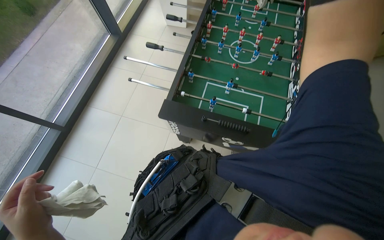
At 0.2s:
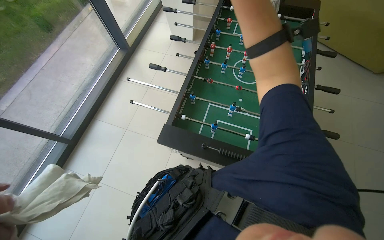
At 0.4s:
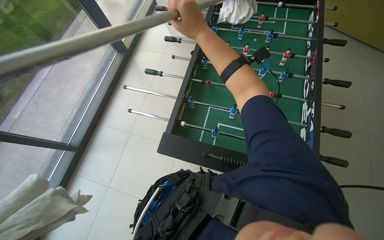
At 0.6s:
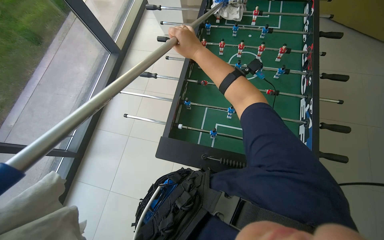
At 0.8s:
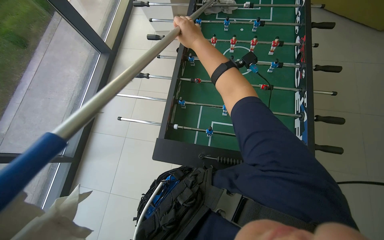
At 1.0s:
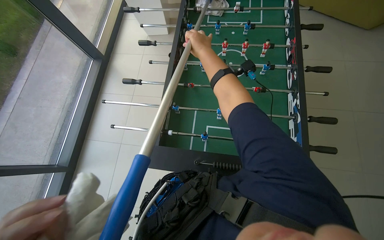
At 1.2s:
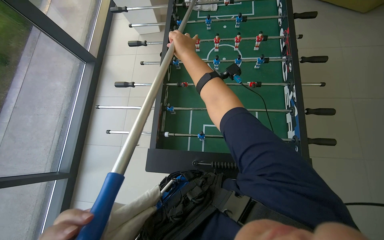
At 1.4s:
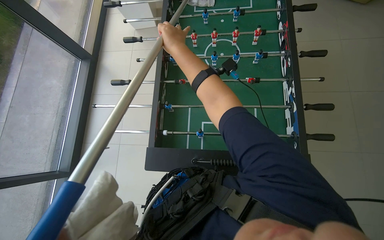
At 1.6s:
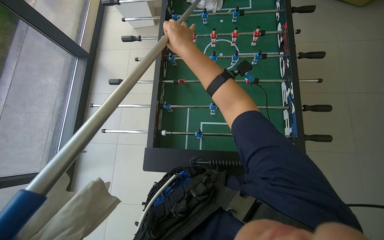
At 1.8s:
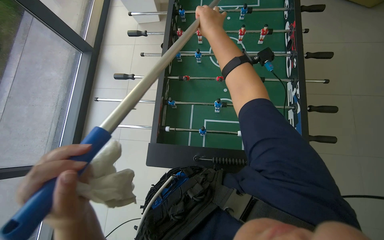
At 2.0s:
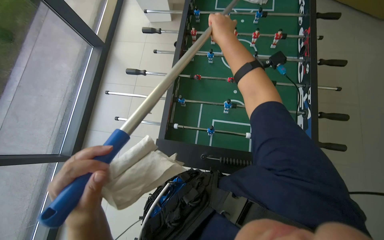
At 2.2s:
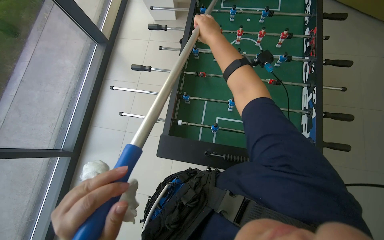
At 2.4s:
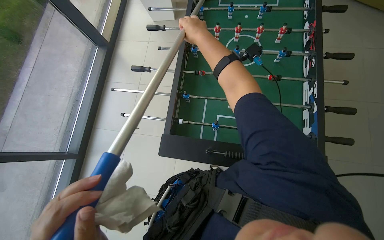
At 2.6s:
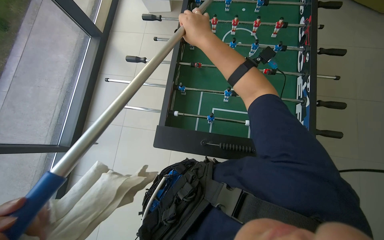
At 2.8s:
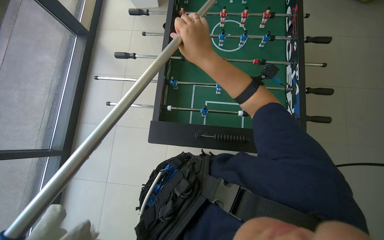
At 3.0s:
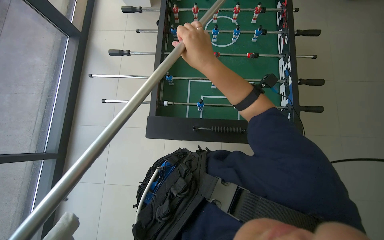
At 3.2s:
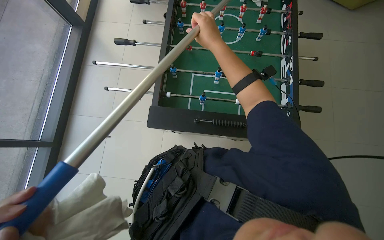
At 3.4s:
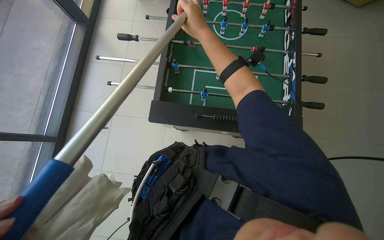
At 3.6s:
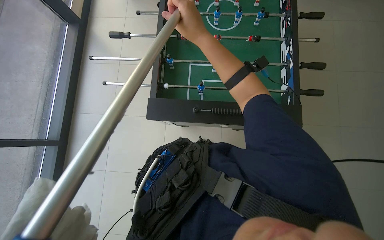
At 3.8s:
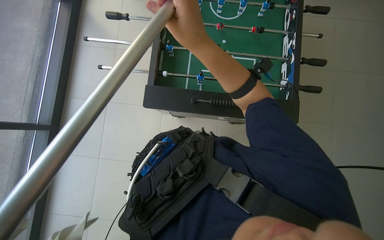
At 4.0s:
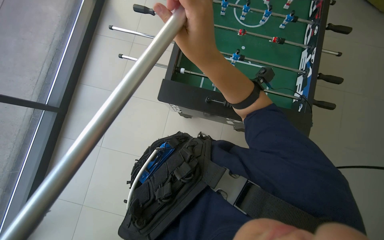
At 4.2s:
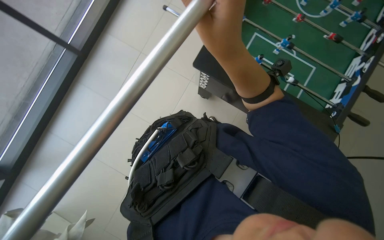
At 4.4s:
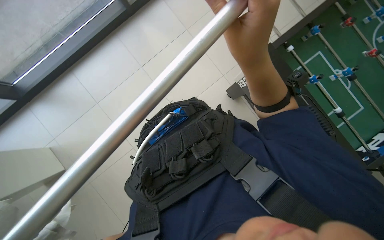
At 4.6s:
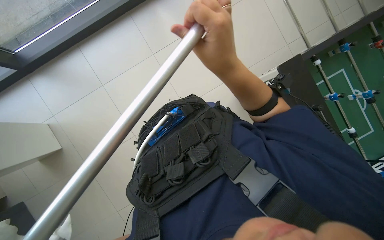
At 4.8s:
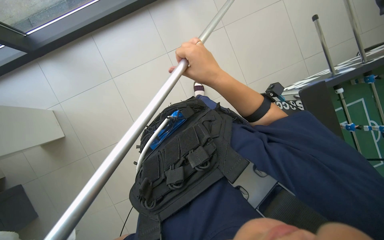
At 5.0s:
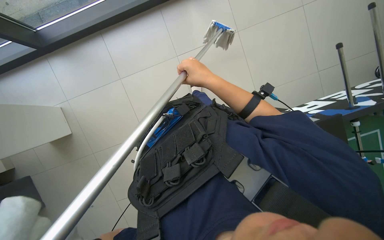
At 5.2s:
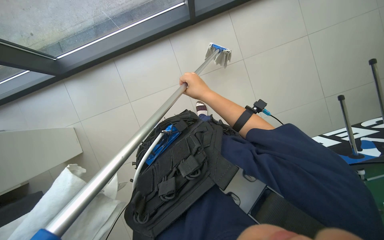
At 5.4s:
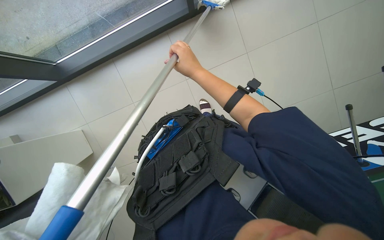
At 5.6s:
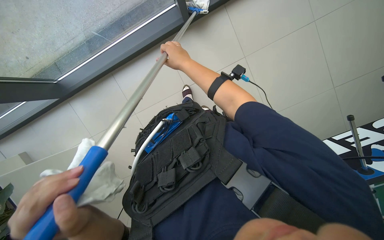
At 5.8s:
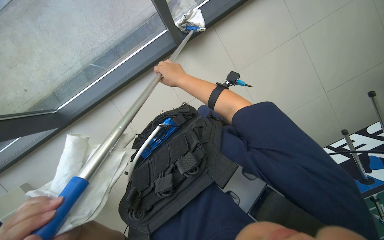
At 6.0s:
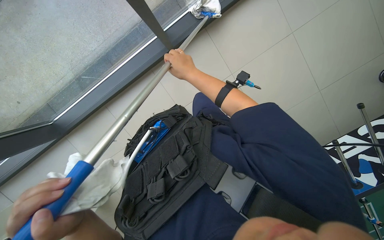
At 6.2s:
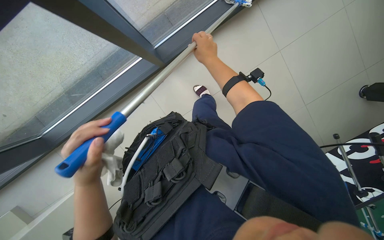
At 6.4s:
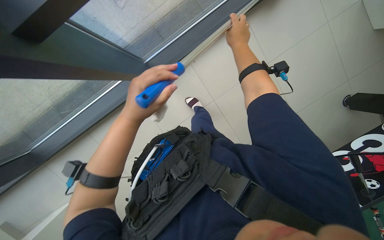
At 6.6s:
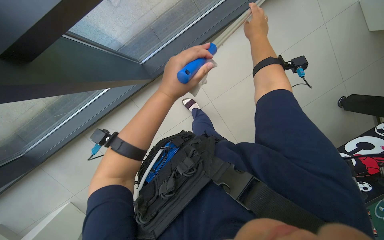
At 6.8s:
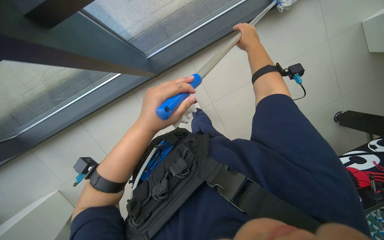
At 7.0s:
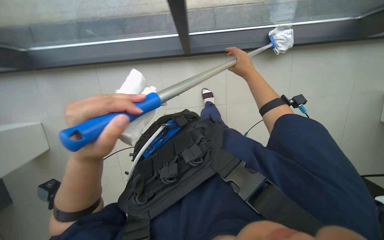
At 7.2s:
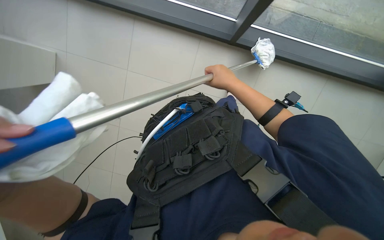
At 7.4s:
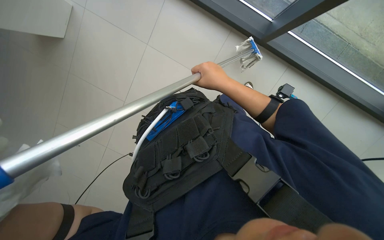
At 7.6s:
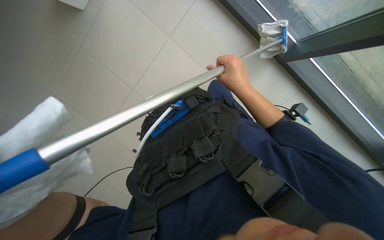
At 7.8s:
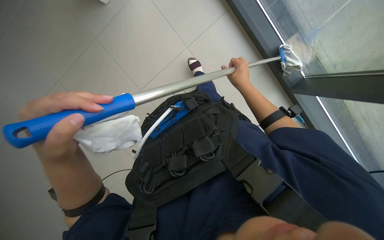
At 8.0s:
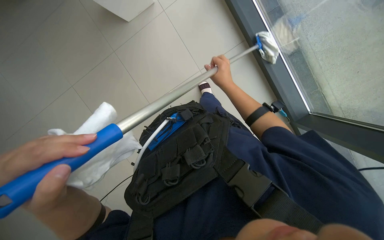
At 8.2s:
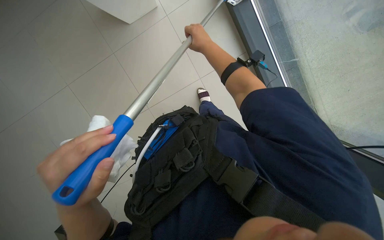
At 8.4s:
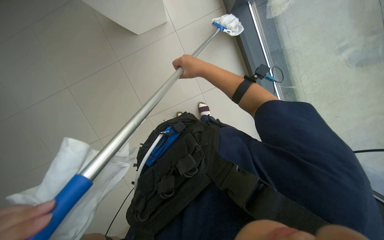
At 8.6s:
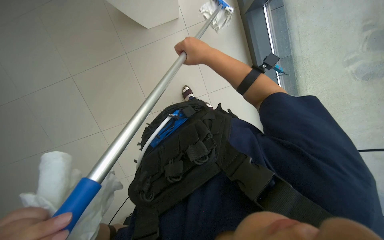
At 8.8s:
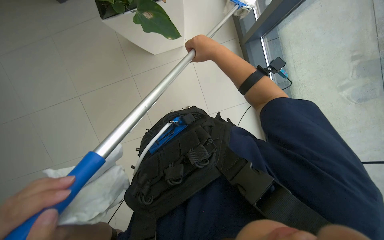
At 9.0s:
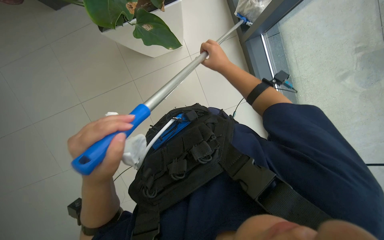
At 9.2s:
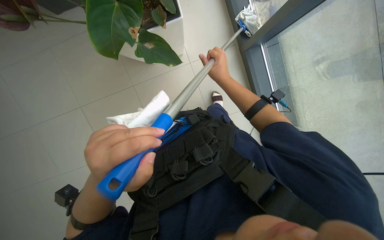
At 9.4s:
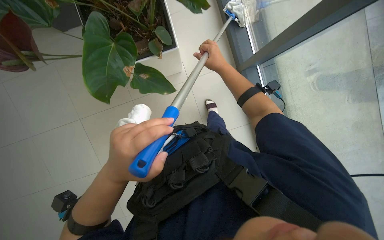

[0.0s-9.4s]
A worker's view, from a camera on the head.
Job: cleaning windows.
The whole recording: Cleaning glass wall with long-handled tool. The worker cleans the glass wall using a long-handled cleaning tool.
3.2s to 4.8s: The camera travels about 50 cm. The view tips downward by approximately 15 degrees. The scene turns roughly 60 degrees clockwise in the picture.
4.8s to 6.2s: The right hand heads up the picture, covering some 50 cm.
6.2s to 7.8s: The camera pitches upward, by about 30 degrees. The right hand heads to the right, covering some 10 cm.
7.8s to 9.4s: The view tips upward by approximately 20 degrees. The right hand heads nearer to the camera, covering about 25 cm.

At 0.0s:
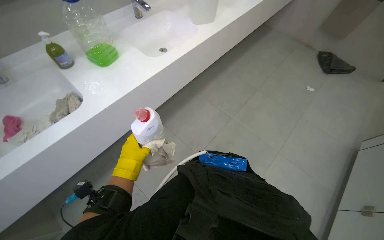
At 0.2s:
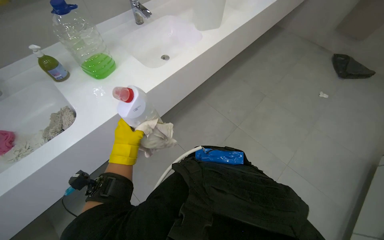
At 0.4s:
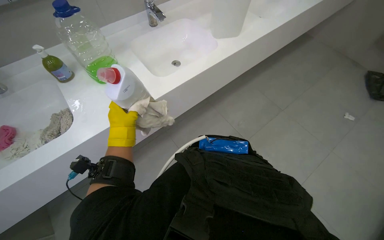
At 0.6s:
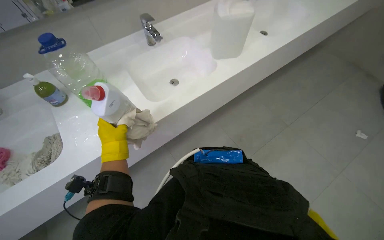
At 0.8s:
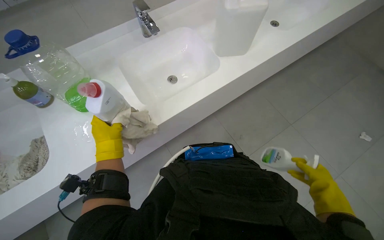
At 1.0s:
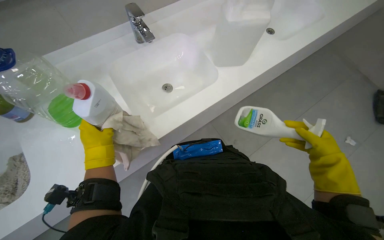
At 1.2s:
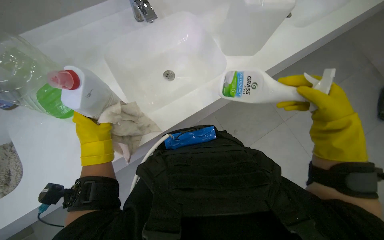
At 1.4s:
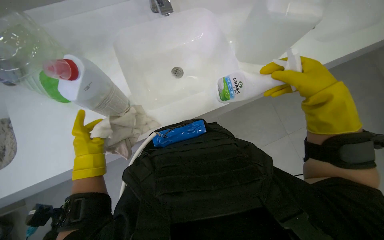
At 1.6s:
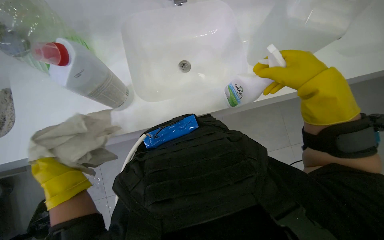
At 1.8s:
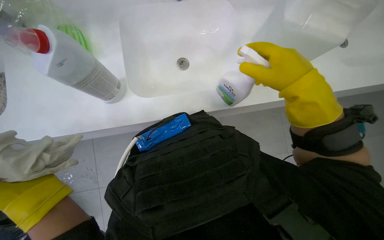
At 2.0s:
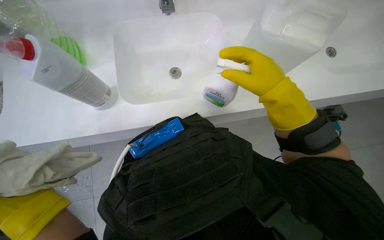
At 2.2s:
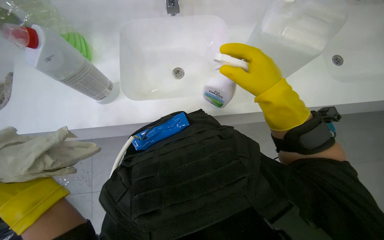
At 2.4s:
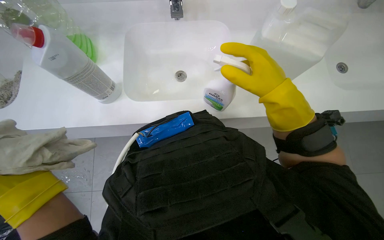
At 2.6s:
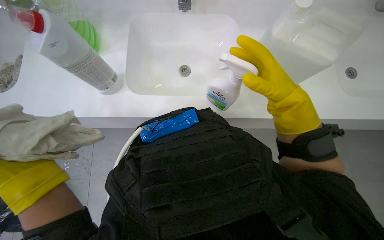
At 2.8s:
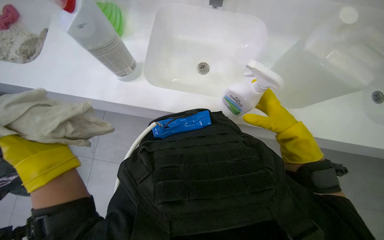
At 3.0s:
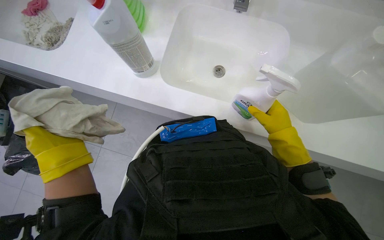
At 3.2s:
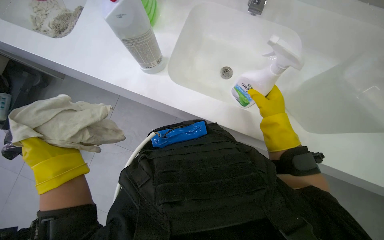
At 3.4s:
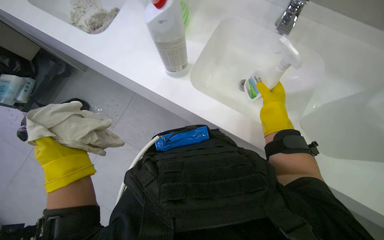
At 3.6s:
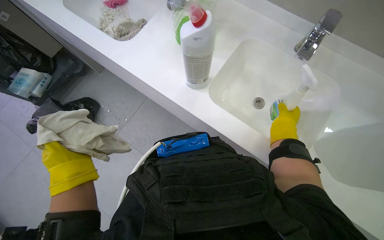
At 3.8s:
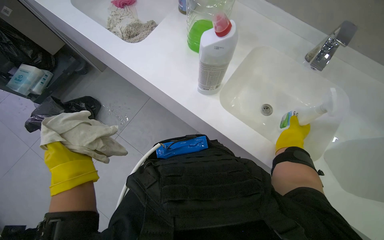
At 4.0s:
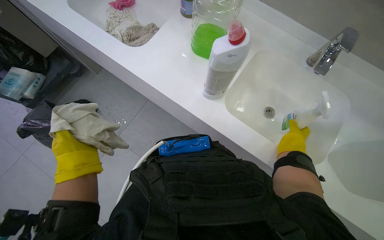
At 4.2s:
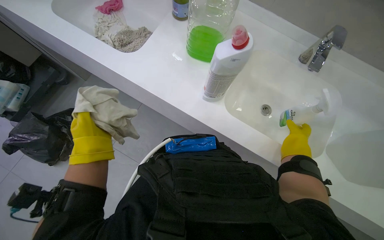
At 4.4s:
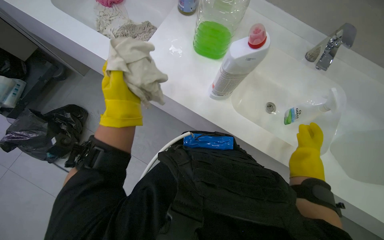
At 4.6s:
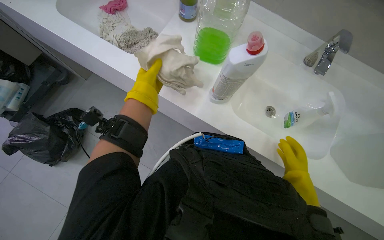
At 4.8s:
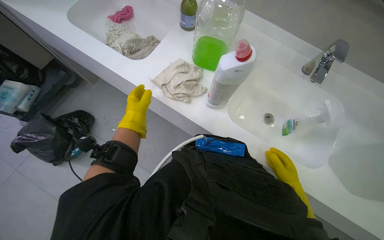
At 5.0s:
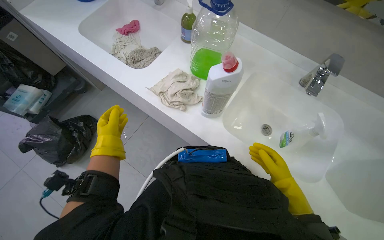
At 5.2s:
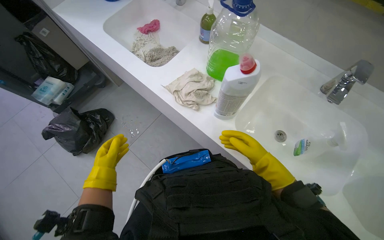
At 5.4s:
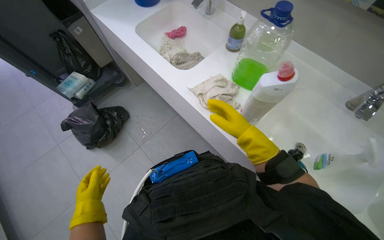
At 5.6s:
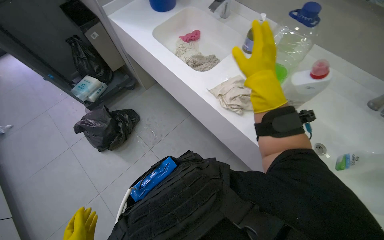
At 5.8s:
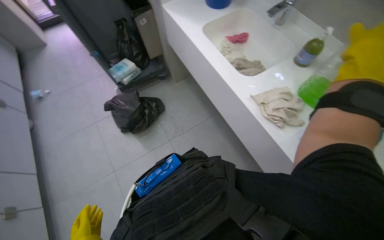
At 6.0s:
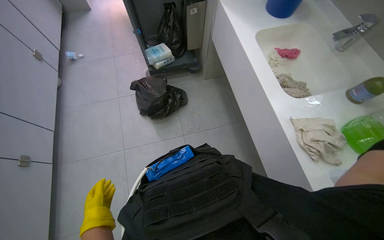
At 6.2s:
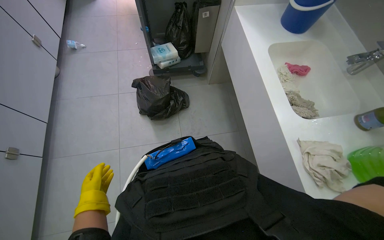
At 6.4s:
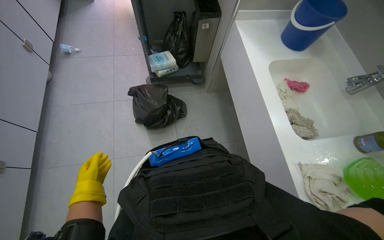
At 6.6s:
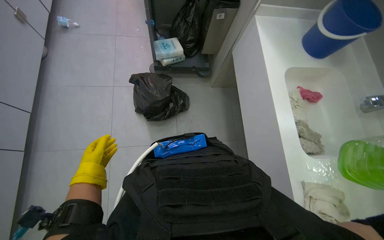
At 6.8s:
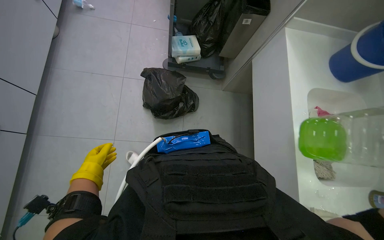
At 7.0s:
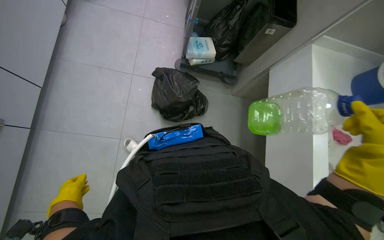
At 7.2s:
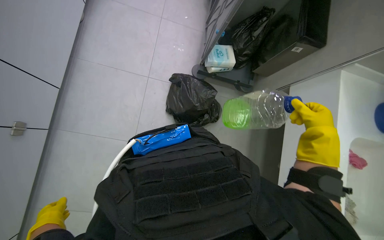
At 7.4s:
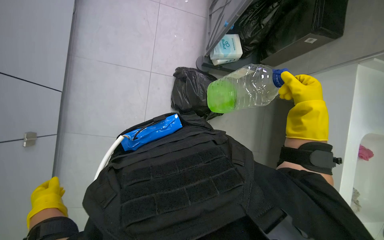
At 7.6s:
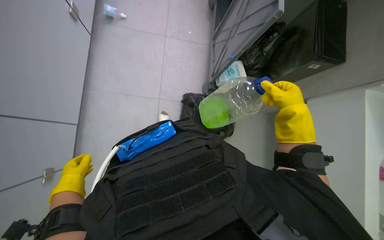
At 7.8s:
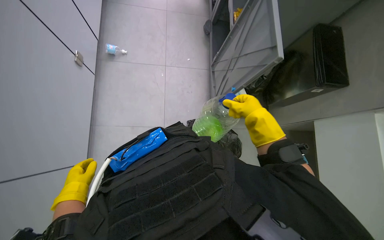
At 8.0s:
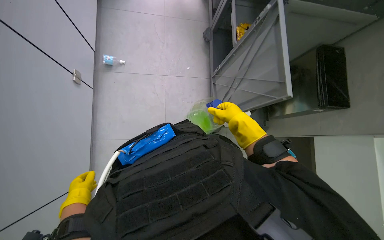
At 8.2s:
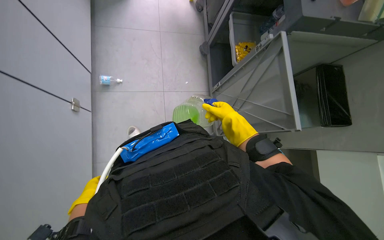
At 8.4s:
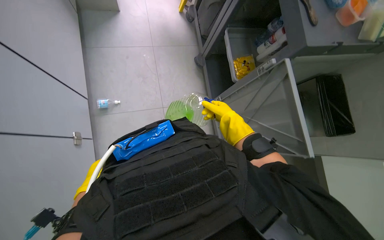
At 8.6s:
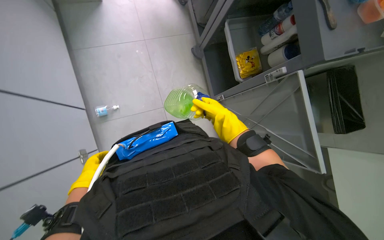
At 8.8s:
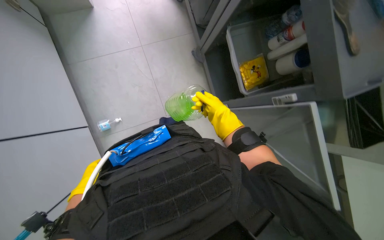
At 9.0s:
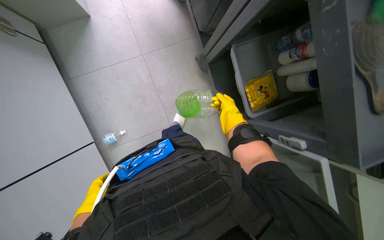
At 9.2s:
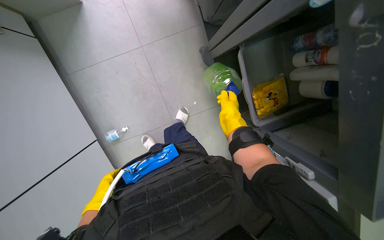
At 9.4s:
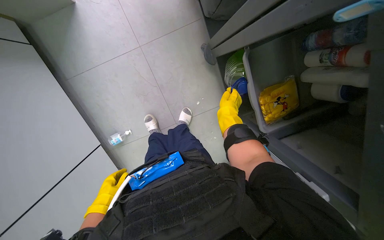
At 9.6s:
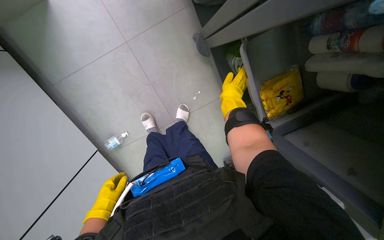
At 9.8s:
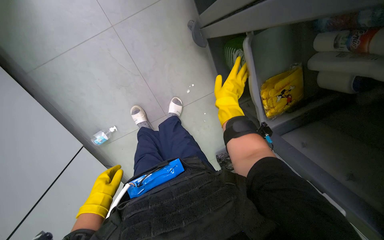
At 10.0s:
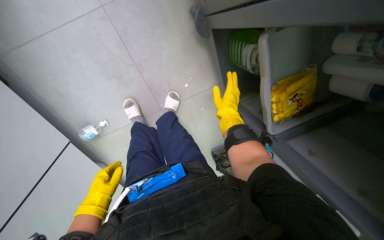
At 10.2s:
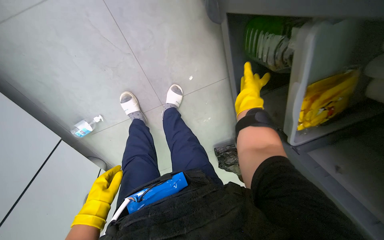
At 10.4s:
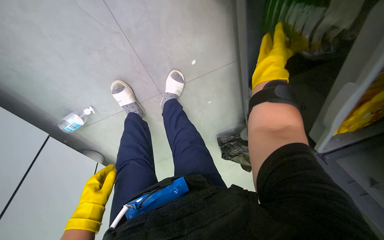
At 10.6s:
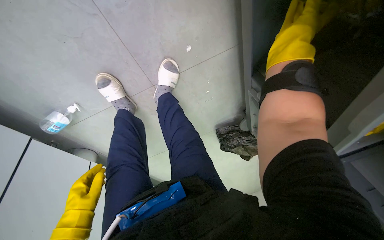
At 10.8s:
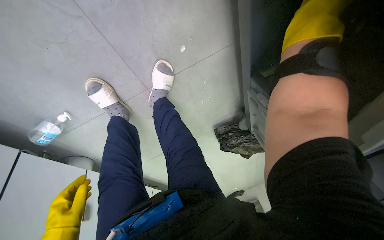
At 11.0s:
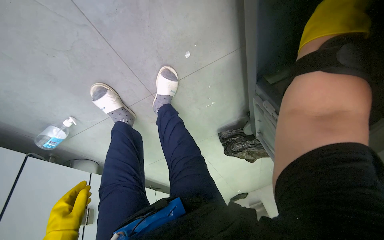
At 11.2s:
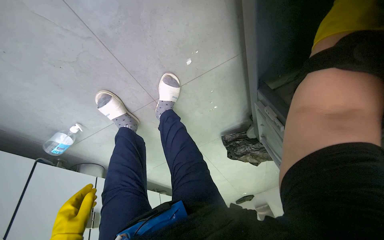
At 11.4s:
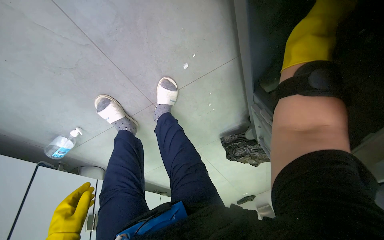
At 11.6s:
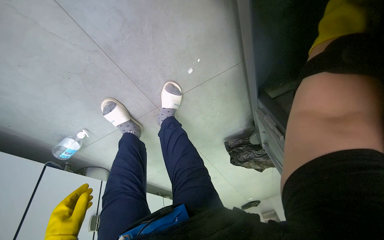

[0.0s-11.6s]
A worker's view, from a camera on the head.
Job: organizing items.
The whole recording: Organizing cleaning supplies on table. The worker arranges the cleaning supplies on top of the table into their proper places.
0.0s to 1.4s: The camera is carried roughly 50 cm.
1.4s to 2.8s: The right hand heads farther from the camera, covering some 15 cm.
4.4s to 5.8s: The head rotates roughly 30 degrees to the left.
5.8s to 7.2s: The wearer moves roughly 70 cm. The wearer looks some 15 degrees further downward. Everything in view rotates approximately 45 degrees clockwise.
7.2s to 8.8s: The wearer moves roughly 1 m.
8.8s to 10.2s: The camera travels about 50 cm. The view tilts approximately 30 degrees downward.
